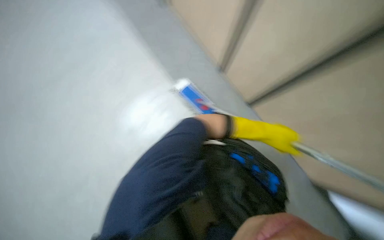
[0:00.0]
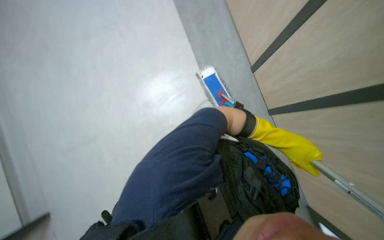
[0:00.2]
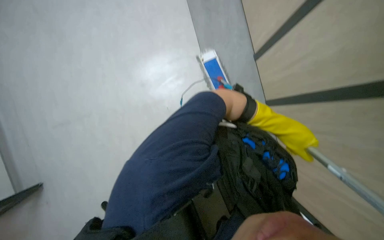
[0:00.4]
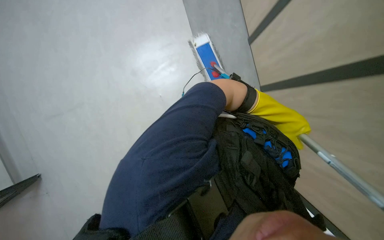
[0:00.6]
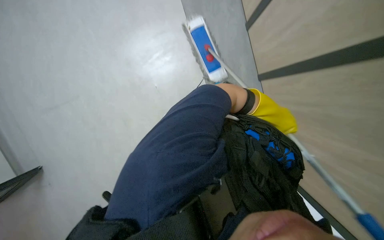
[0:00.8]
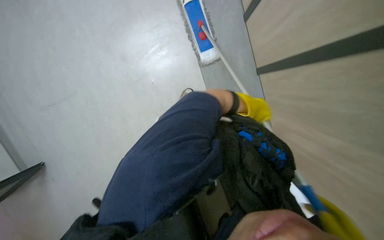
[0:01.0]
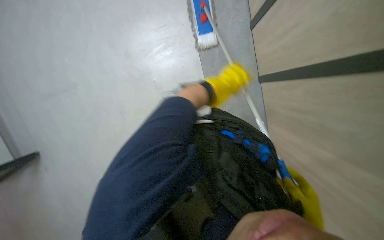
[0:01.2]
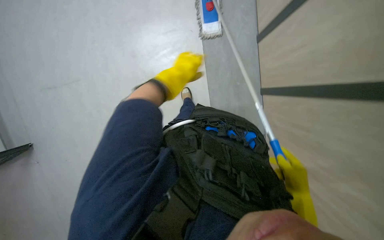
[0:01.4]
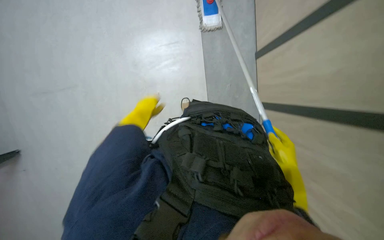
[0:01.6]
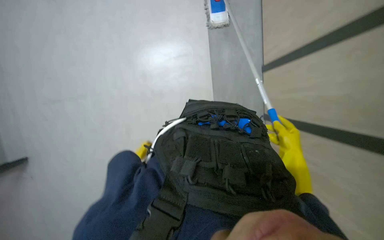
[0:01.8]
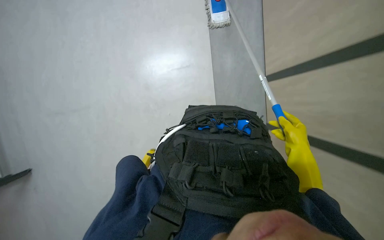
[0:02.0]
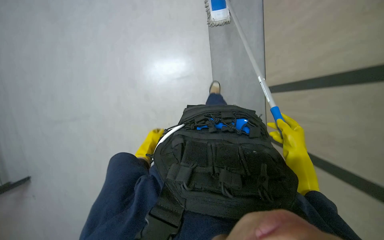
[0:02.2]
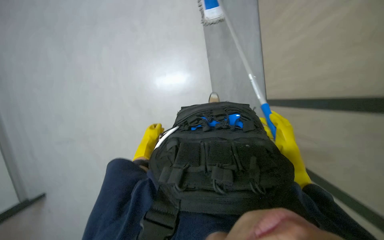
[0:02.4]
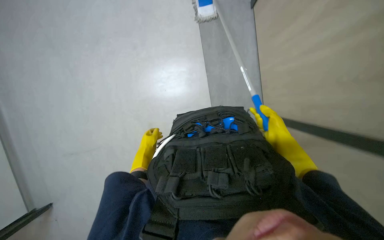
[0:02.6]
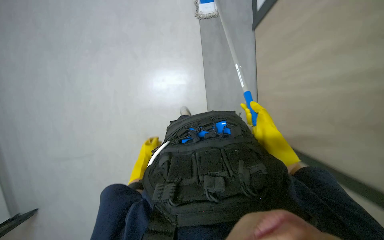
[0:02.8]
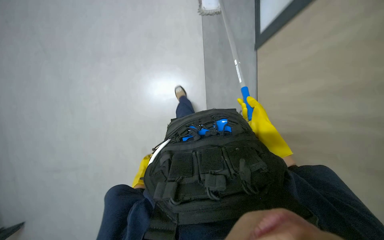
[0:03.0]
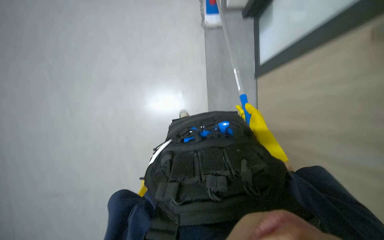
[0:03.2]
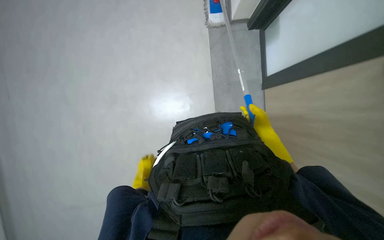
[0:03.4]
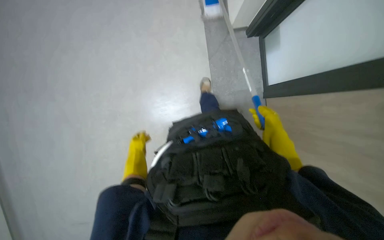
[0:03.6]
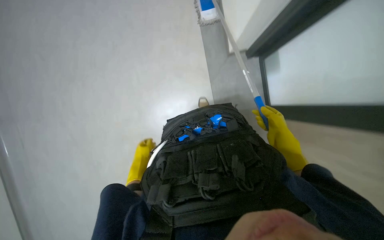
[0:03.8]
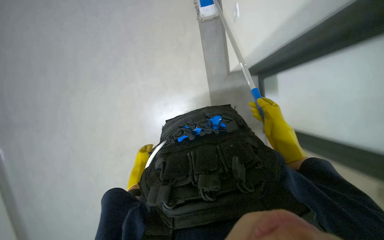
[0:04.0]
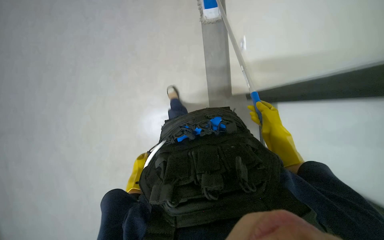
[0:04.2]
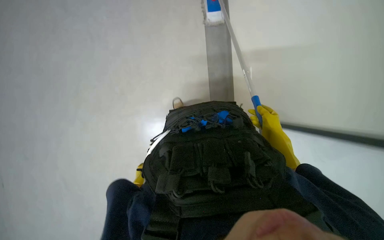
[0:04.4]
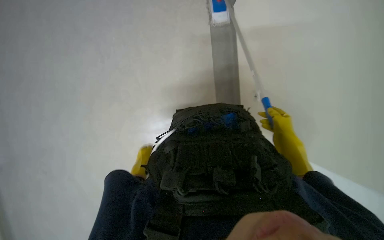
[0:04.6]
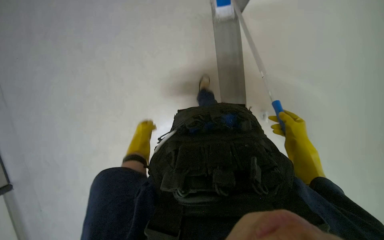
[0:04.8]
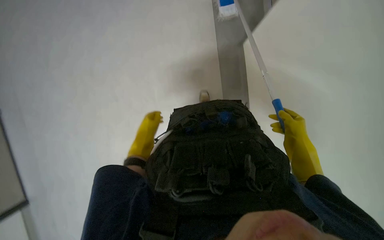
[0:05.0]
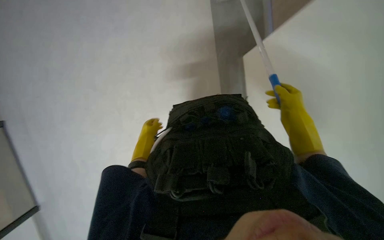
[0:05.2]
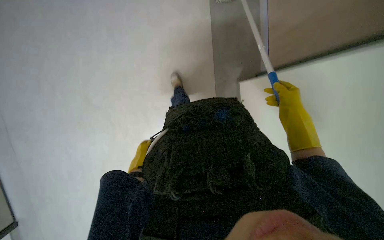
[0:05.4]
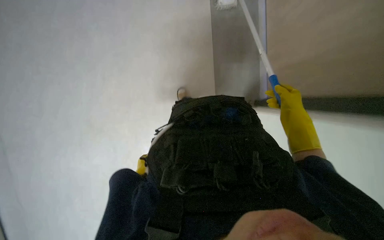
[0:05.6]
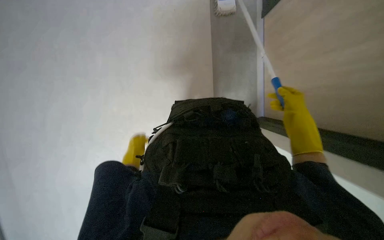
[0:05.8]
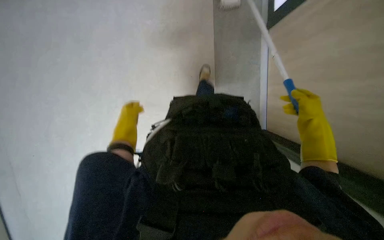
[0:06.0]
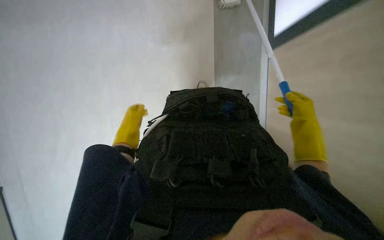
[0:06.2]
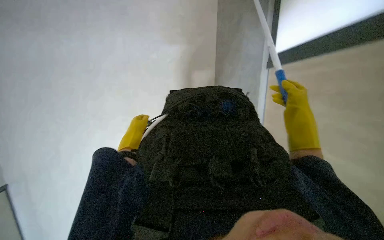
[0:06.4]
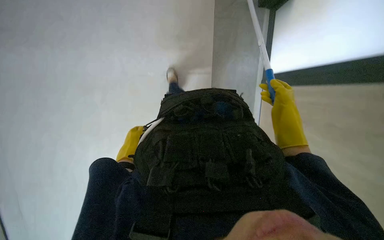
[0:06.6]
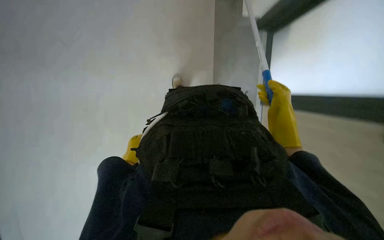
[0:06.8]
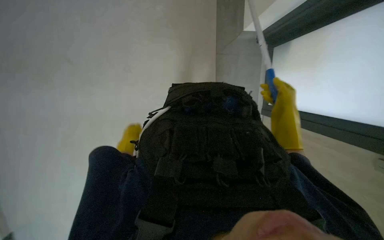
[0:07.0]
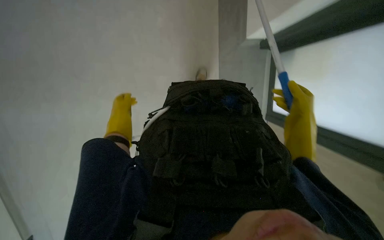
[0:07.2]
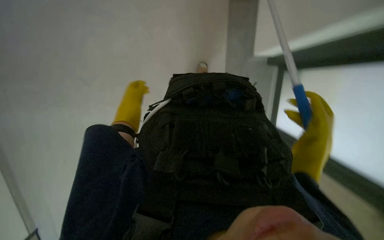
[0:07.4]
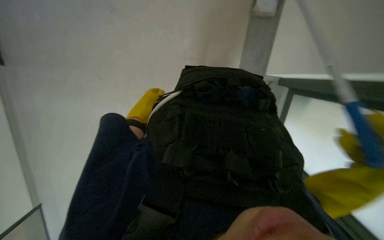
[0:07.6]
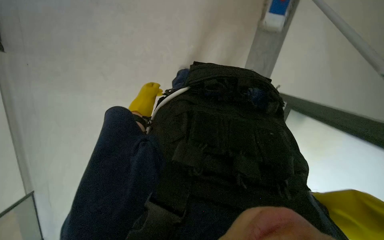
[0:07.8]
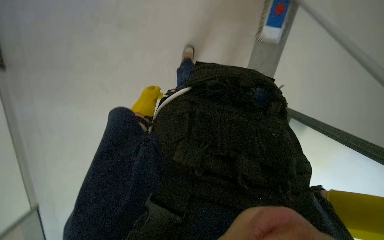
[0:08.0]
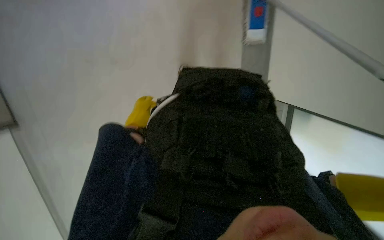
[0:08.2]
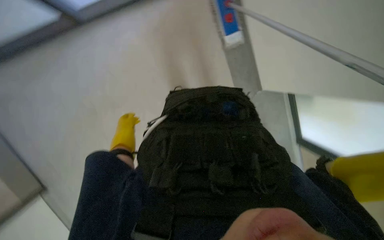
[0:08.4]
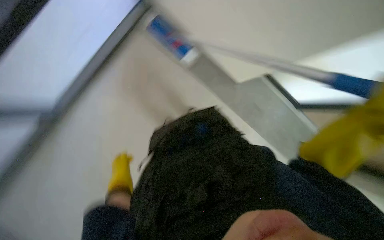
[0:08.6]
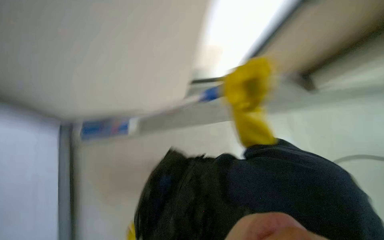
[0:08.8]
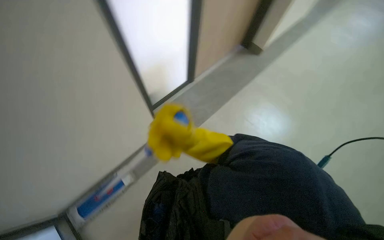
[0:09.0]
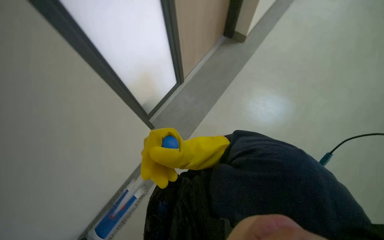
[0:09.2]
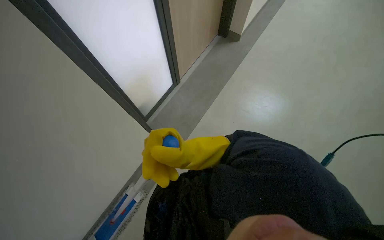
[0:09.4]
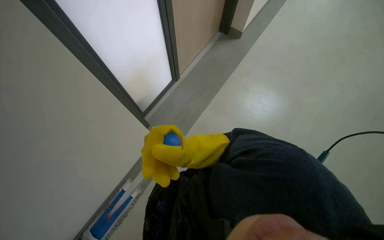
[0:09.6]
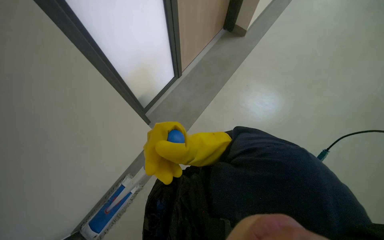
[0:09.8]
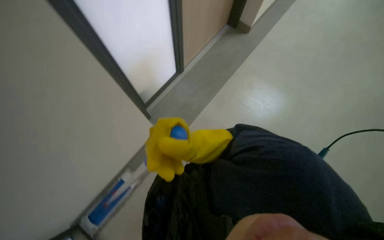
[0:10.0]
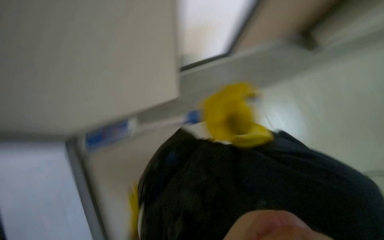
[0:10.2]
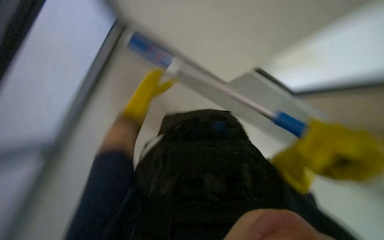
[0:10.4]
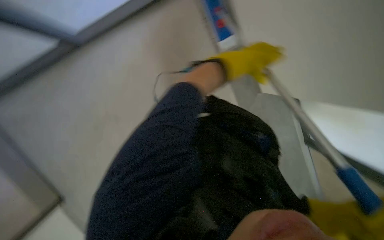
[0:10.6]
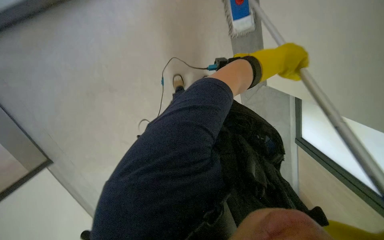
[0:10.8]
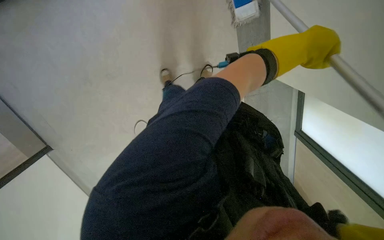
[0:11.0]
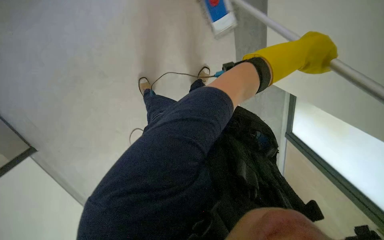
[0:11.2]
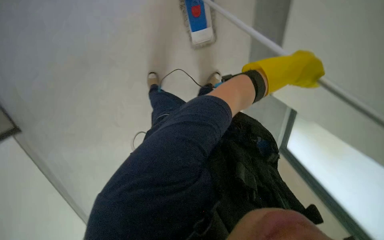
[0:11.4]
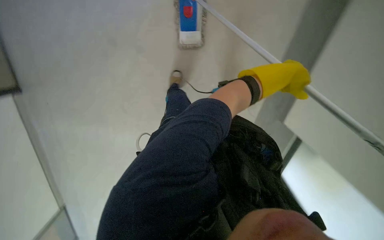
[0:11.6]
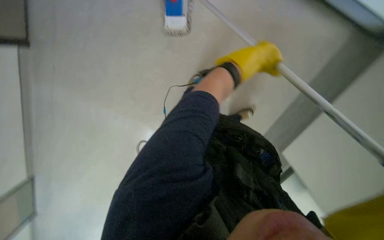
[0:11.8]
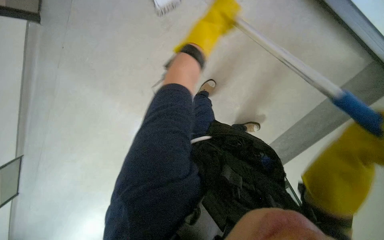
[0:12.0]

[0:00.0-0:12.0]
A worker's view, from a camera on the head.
Job: mopping floor.
The whole recording: Mopping floor. The worker mops the floor with a long-handled mop.
0:00.0 to 0:01.6: The view tips downward by about 15 degrees.
0:01.6 to 0:03.0: The right hand moves up and down the picture over roughly 30 cm, changing direction 2 times.
0:06.0 to 0:07.6: The view tilts roughly 10 degrees downward. The right hand moves nearer to the camera and down the picture, approximately 25 cm; the left hand shifts some 15 cm farther from the camera.
0:07.6 to 0:09.0: The wearer looks some 60 degrees further to the right. The view tips upward by approximately 20 degrees.

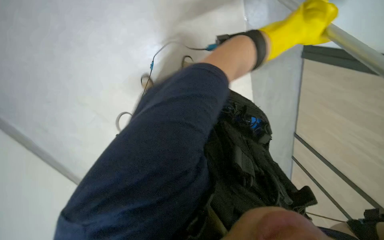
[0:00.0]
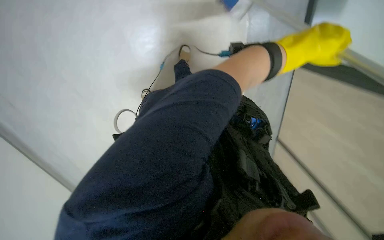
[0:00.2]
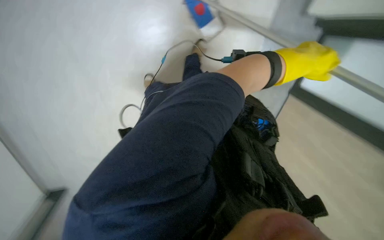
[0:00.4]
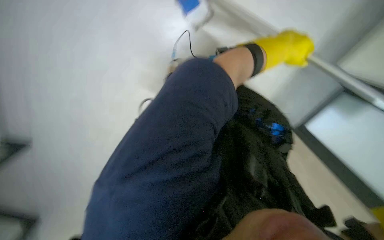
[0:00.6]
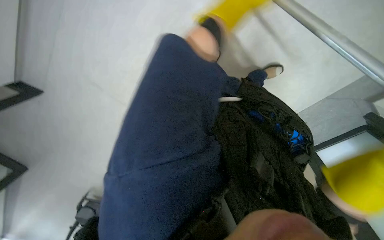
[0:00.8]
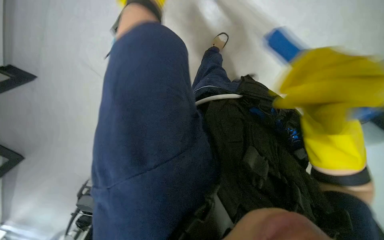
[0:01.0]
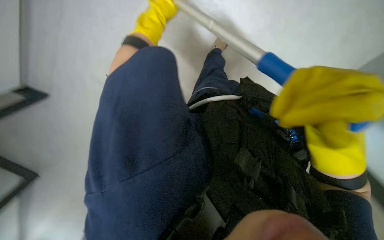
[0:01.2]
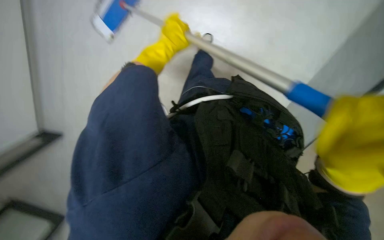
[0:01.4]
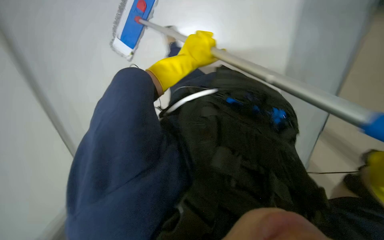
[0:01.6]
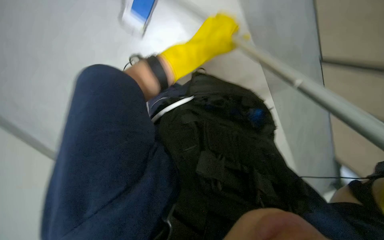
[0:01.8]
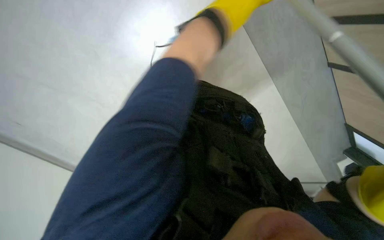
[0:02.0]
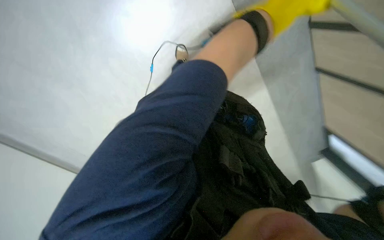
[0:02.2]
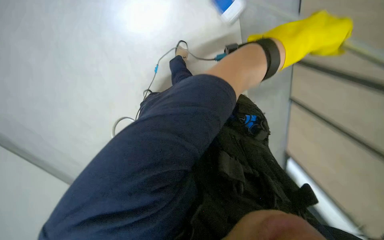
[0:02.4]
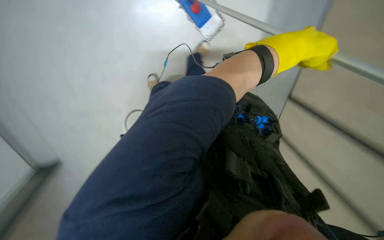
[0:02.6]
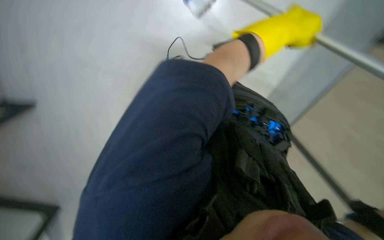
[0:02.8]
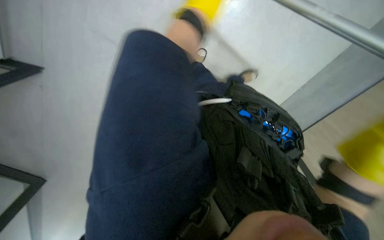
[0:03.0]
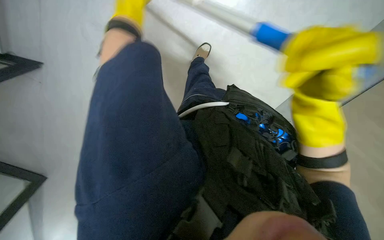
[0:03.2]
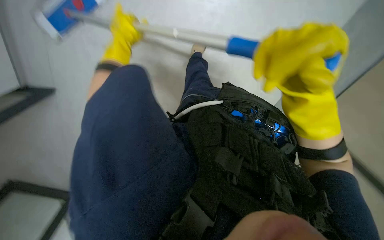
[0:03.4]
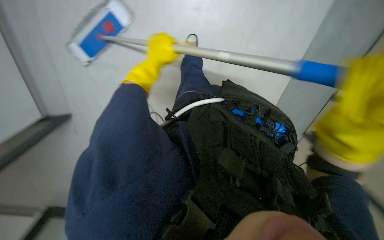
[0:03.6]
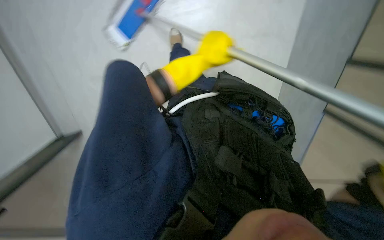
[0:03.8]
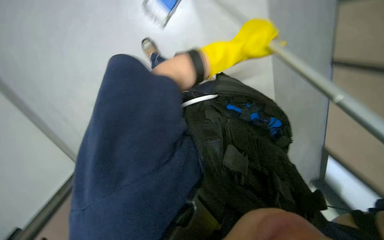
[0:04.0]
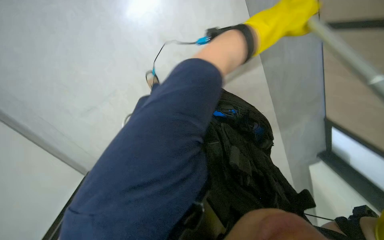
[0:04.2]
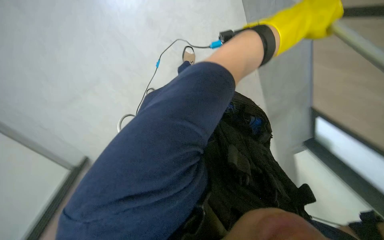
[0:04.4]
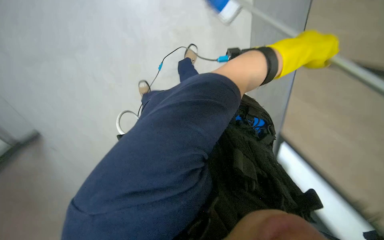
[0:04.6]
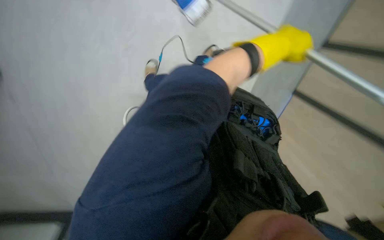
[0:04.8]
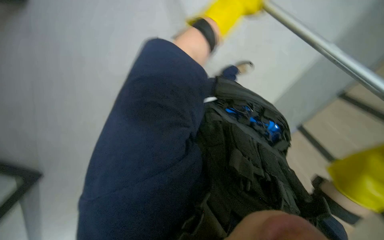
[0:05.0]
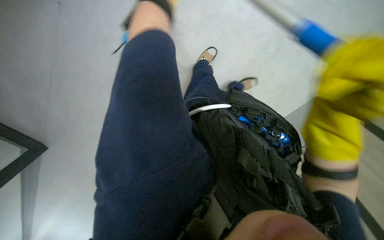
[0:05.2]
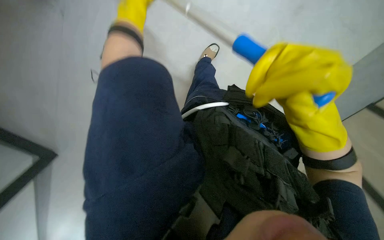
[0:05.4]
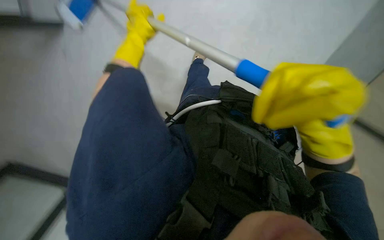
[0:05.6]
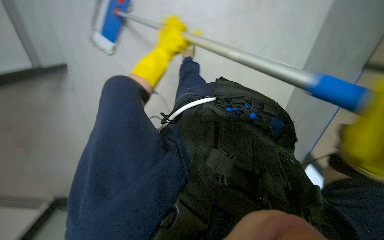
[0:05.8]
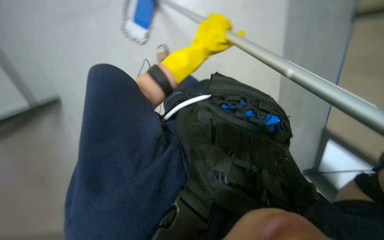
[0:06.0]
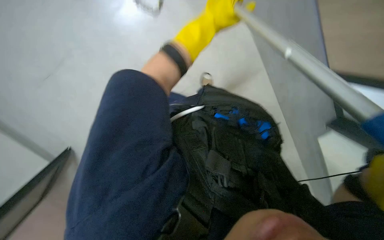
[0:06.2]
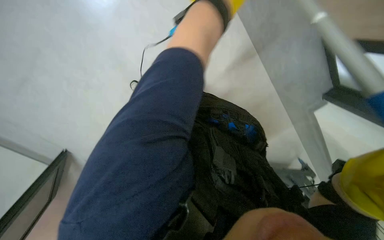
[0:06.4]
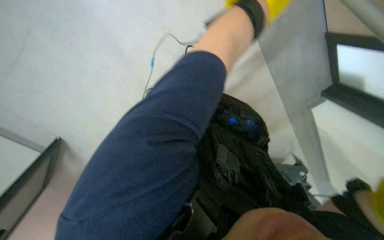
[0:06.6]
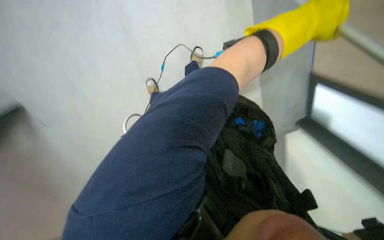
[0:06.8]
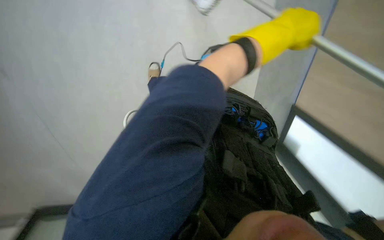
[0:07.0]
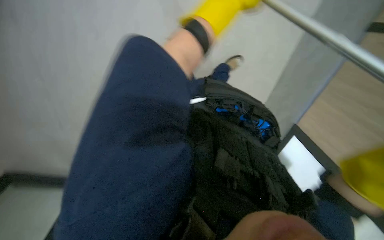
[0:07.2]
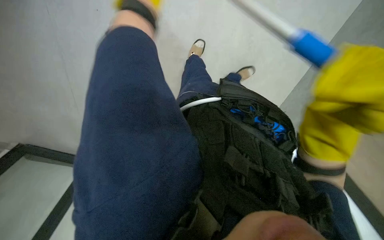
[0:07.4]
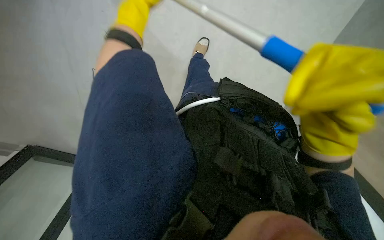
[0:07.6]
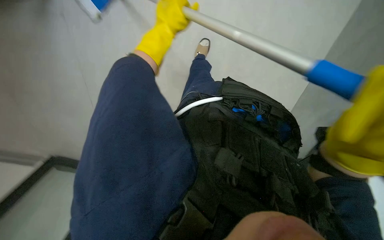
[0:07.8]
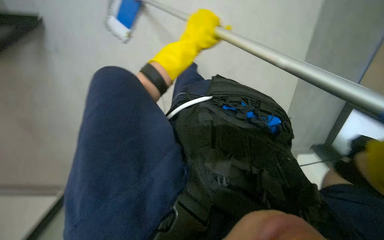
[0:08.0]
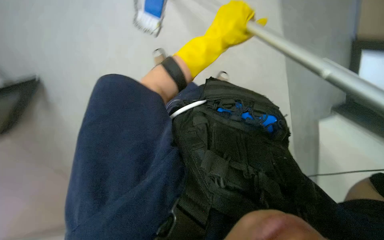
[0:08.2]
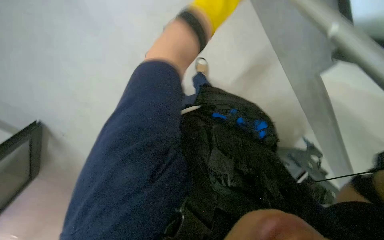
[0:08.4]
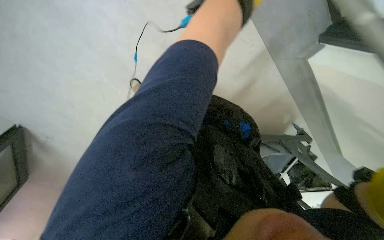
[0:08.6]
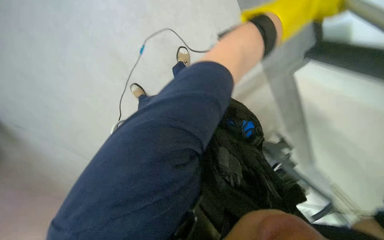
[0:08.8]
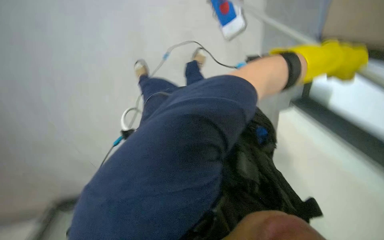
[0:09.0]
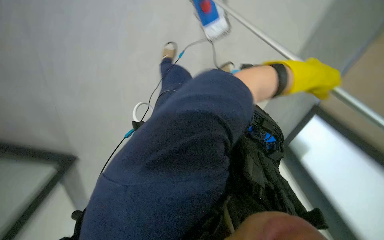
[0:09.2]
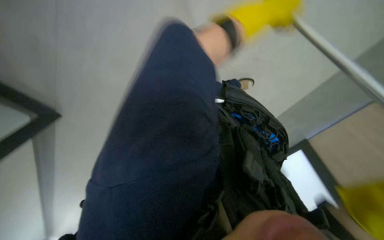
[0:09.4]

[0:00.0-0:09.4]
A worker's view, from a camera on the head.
Job: mopping floor.
The whole recording: Mopping floor. The worker mops the floor with a long-handled mop.
0:01.6 to 0:03.2: The camera sweeps to the left, by about 20 degrees.
